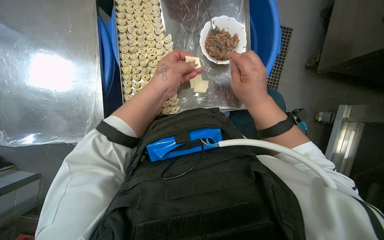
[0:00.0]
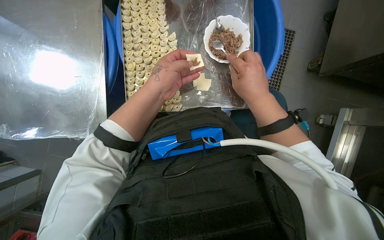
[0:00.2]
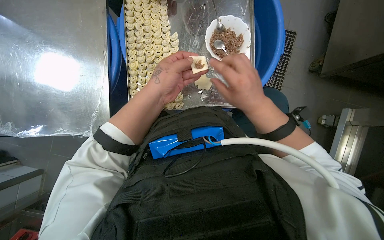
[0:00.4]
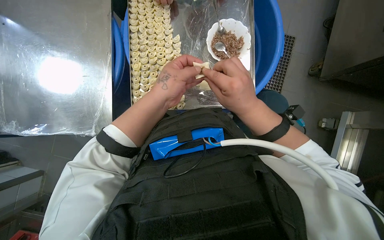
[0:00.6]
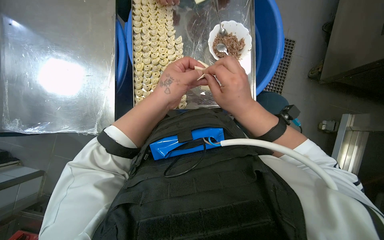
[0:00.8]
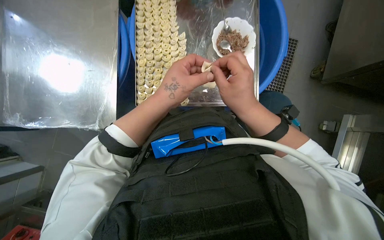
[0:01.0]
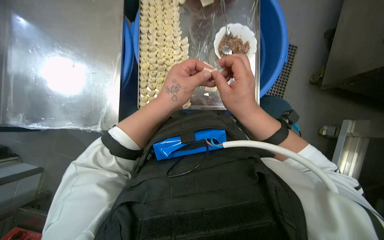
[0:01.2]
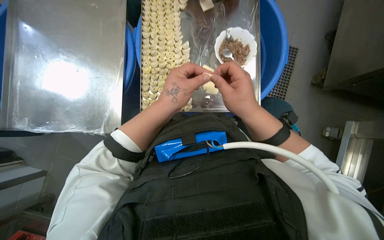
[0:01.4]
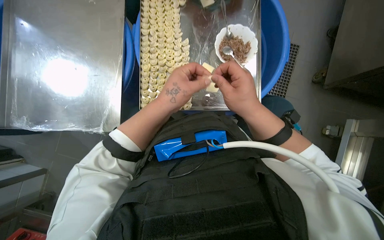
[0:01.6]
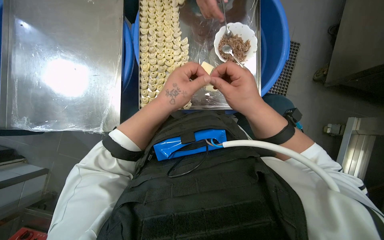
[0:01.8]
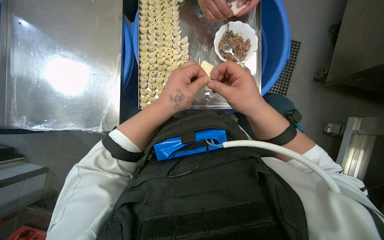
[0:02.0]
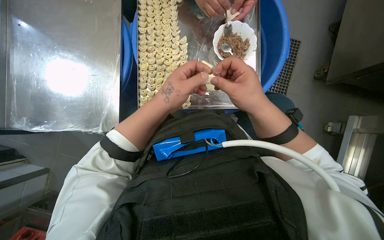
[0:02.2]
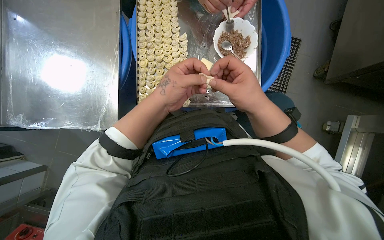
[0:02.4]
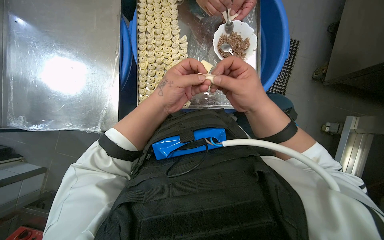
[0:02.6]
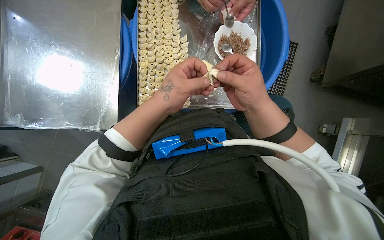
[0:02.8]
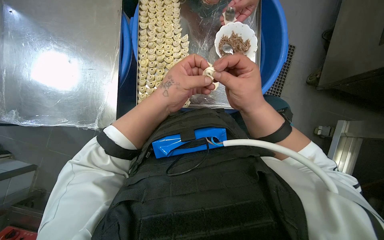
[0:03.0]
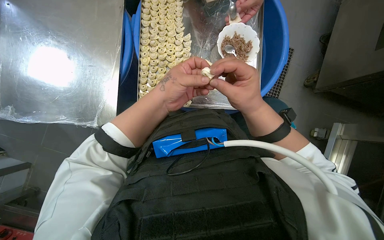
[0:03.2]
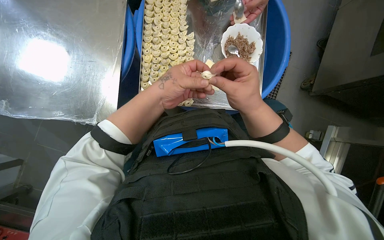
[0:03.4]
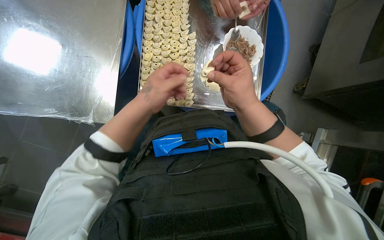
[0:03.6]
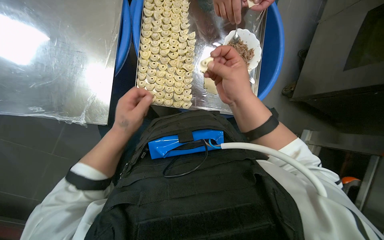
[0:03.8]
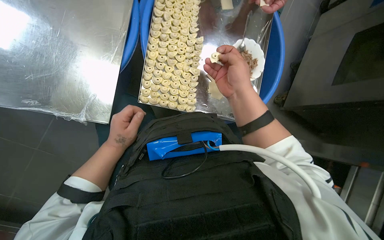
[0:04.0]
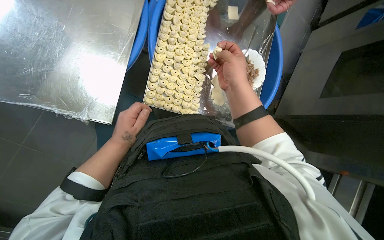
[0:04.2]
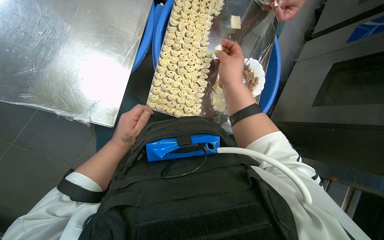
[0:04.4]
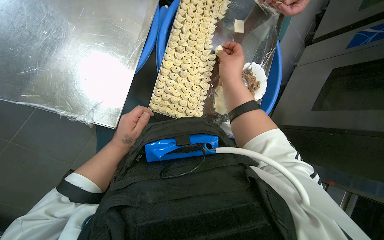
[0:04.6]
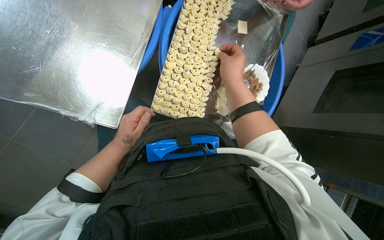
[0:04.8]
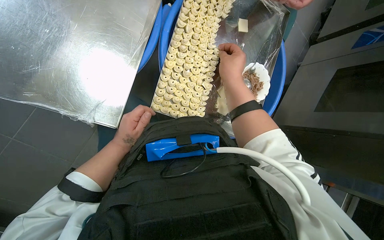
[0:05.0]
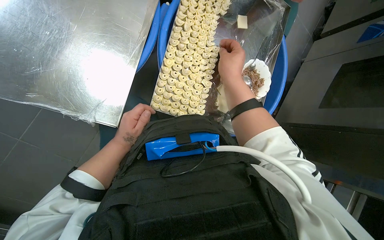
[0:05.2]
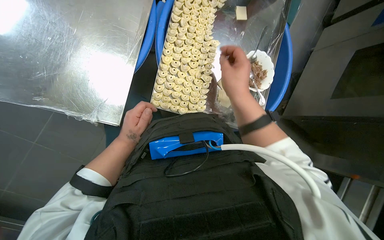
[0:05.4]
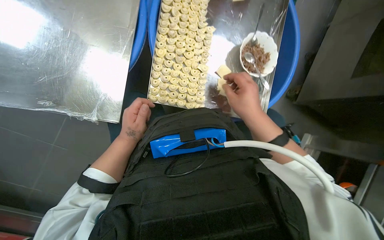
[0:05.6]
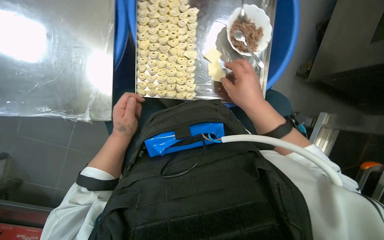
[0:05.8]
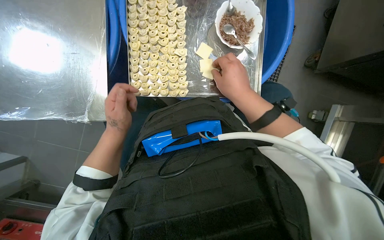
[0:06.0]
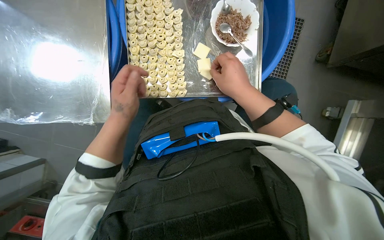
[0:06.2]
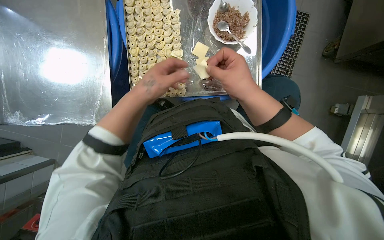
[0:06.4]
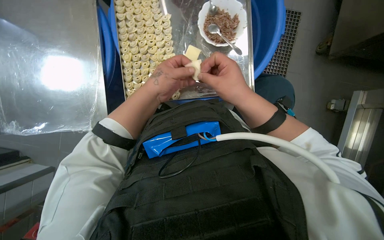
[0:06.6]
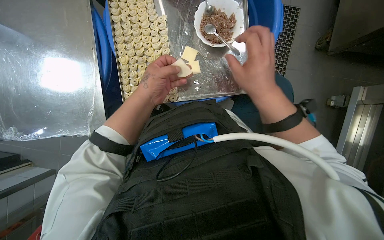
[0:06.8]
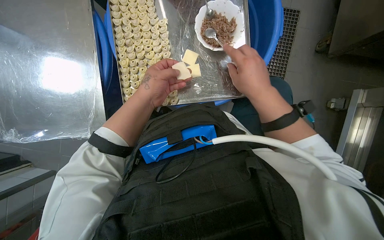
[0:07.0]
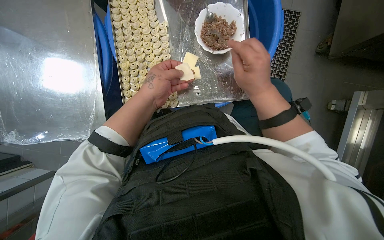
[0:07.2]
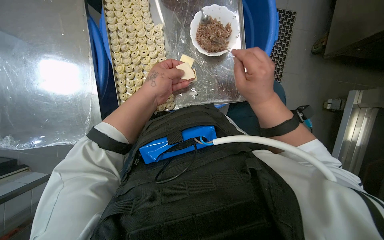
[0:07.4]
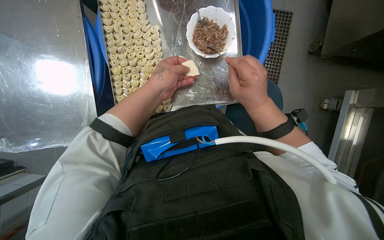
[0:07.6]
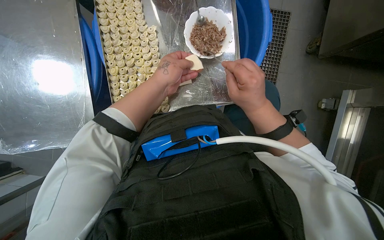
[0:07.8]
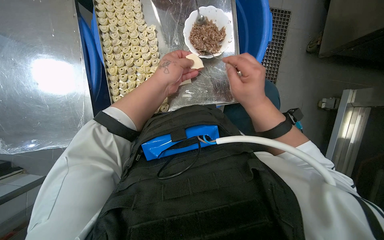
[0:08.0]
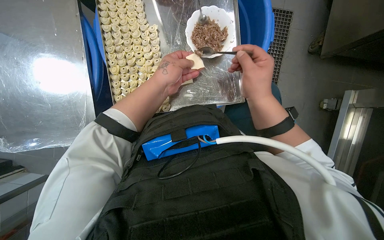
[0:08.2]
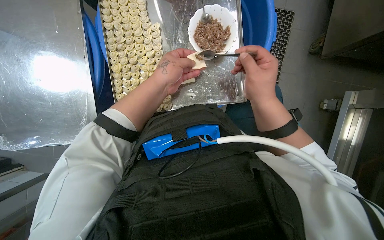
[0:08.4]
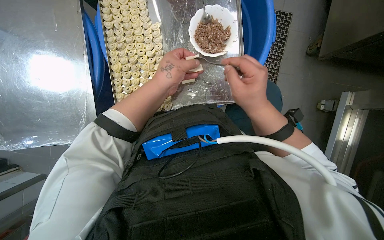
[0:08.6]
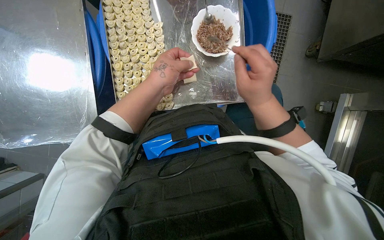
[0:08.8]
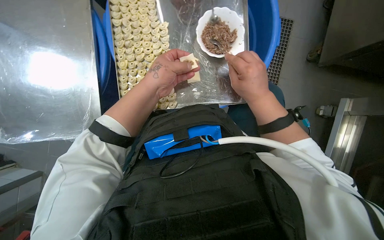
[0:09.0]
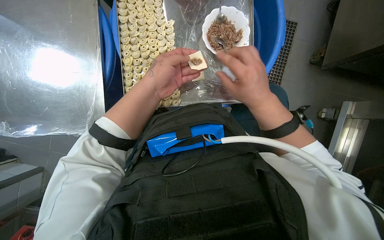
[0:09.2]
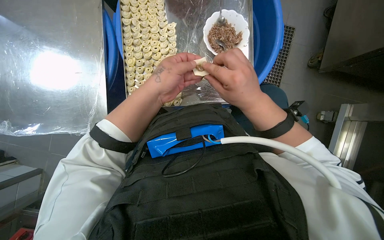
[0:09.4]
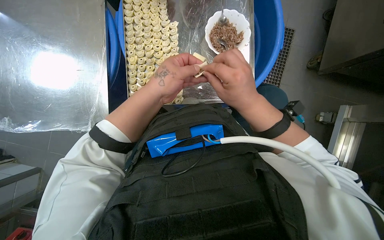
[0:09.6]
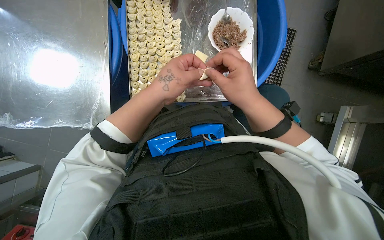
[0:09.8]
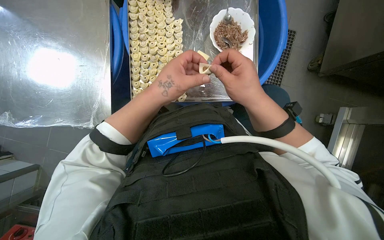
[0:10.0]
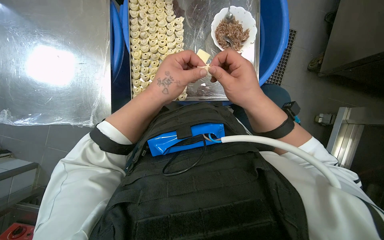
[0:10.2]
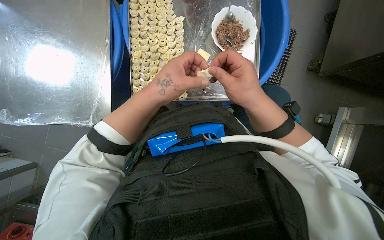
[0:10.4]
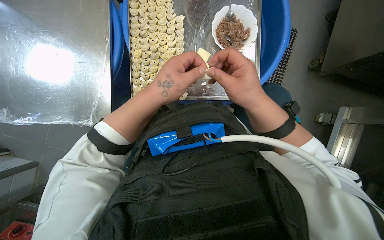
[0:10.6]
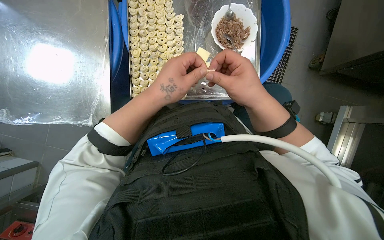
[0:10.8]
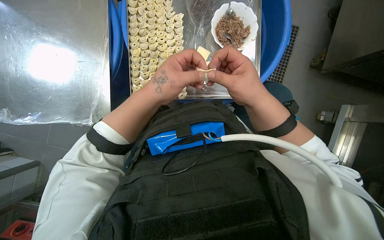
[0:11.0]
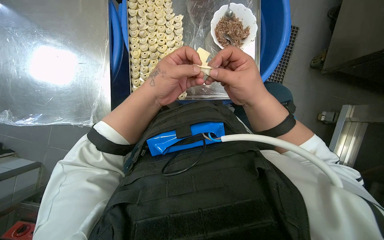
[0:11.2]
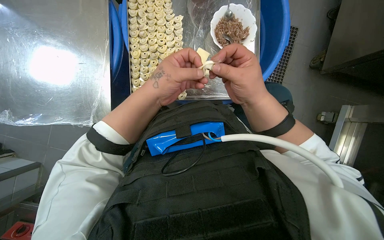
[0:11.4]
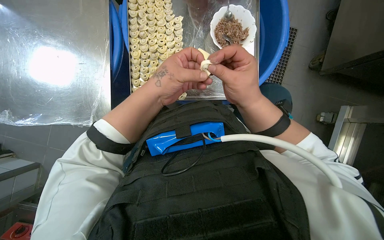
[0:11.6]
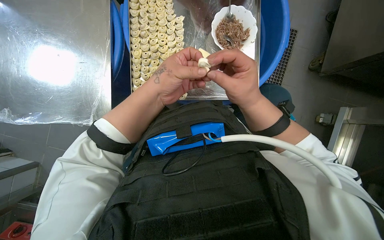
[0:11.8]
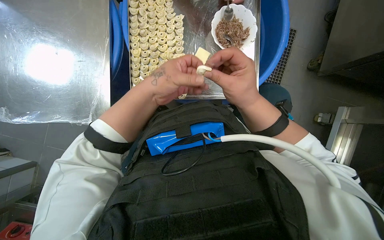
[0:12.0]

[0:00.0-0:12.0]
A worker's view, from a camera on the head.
Job: preparing food.
The whole recording: Filling dough pieces with meat. The worker continues to fill dough pieces with meat and shape them before placing them on a tray.
0:01.6 to 0:03.0: The hands work in one place, with small movements.
0:03.0 to 0:04.4: The left hand heads to the left and down the picture, covering roughly 15 cm. Meanwhile the right hand is displaced up the picture by roughly 15 cm.
0:04.4 to 0:06.0: The view pans to the left by about 20 degrees.
0:06.0 to 0:07.6: The left hand travels up the picture and to the right by roughly 25 cm.
0:07.6 to 0:09.0: The hands make small movements and keep their place.
0:10.4 to 0:12.0: The hands work in one place, with small movements.

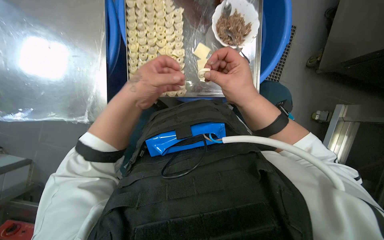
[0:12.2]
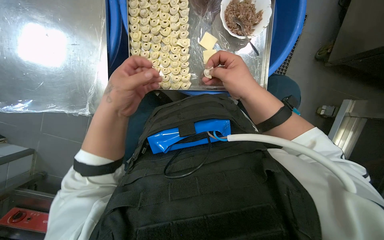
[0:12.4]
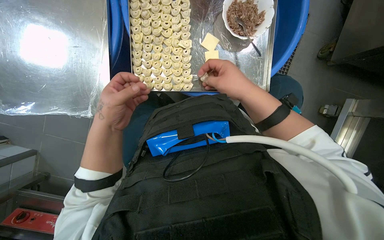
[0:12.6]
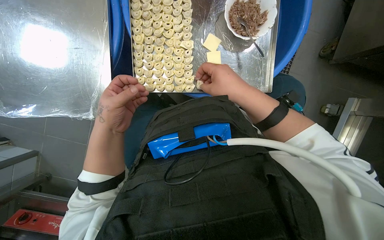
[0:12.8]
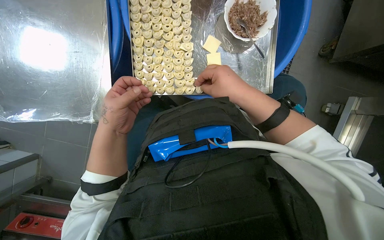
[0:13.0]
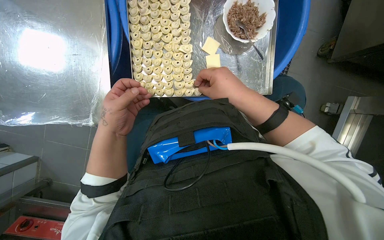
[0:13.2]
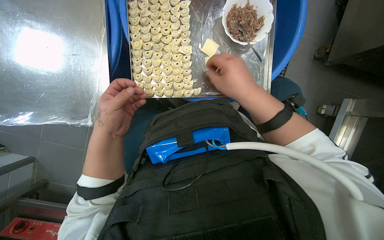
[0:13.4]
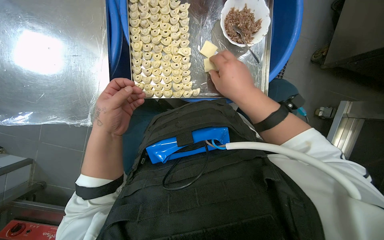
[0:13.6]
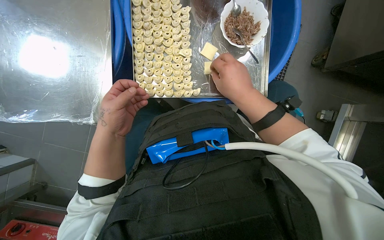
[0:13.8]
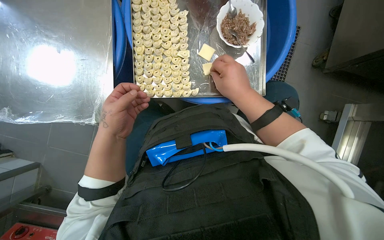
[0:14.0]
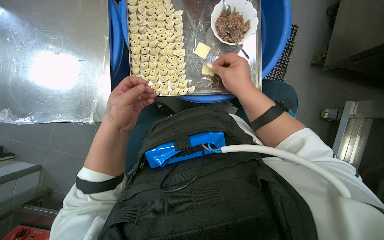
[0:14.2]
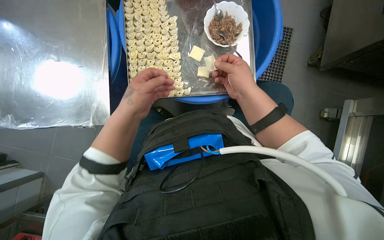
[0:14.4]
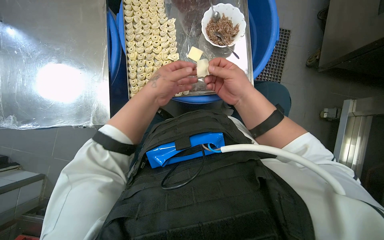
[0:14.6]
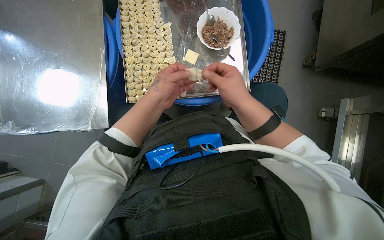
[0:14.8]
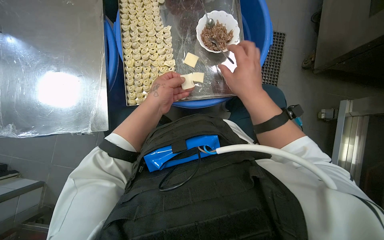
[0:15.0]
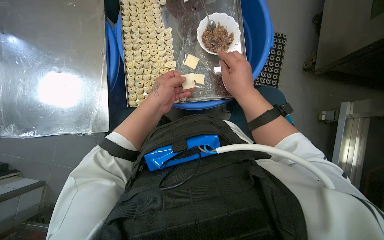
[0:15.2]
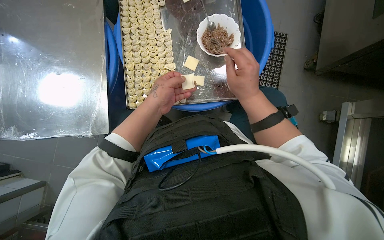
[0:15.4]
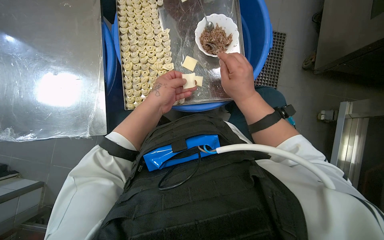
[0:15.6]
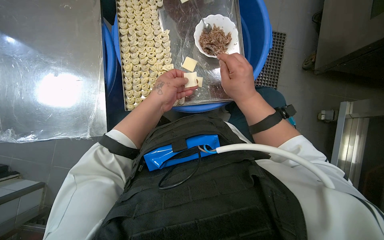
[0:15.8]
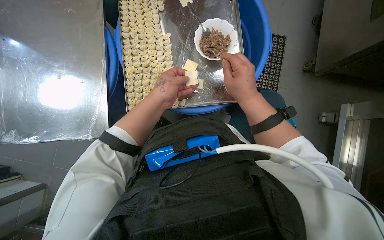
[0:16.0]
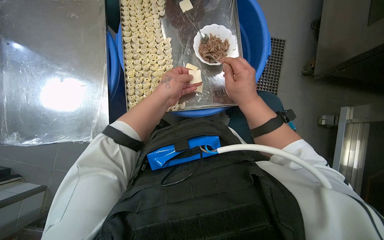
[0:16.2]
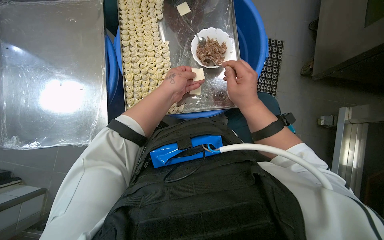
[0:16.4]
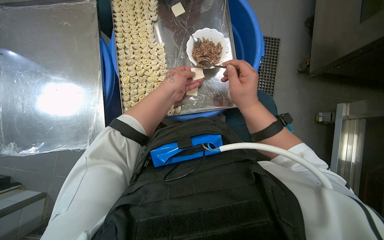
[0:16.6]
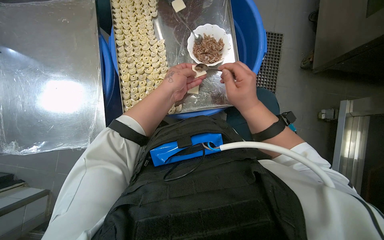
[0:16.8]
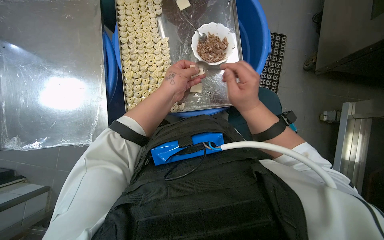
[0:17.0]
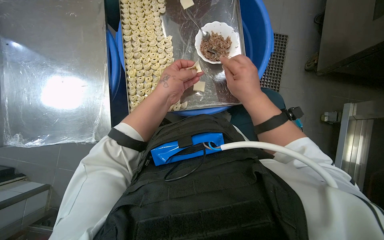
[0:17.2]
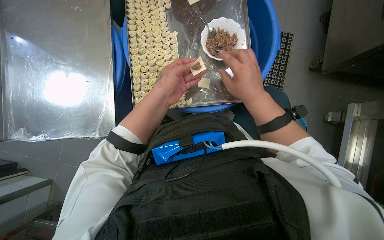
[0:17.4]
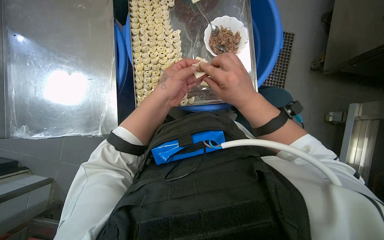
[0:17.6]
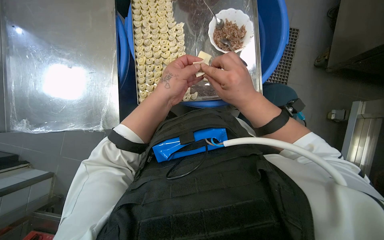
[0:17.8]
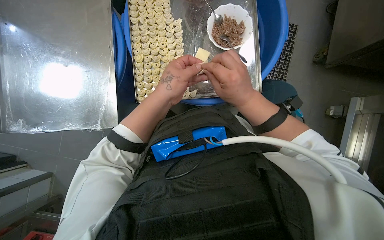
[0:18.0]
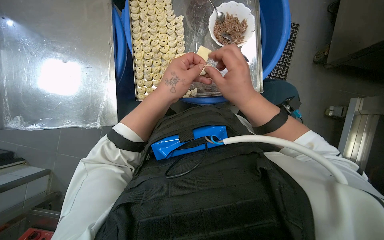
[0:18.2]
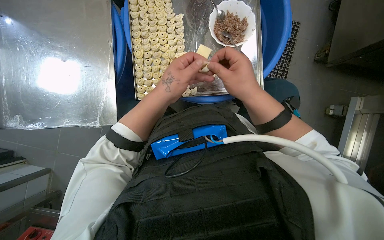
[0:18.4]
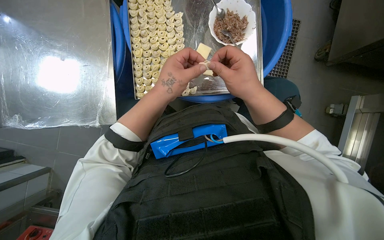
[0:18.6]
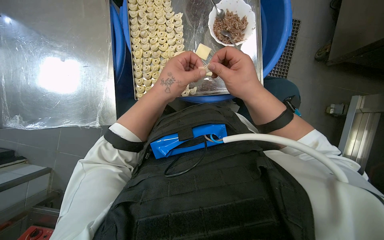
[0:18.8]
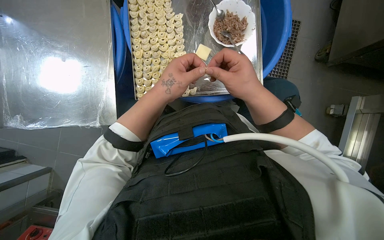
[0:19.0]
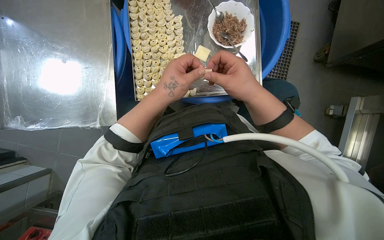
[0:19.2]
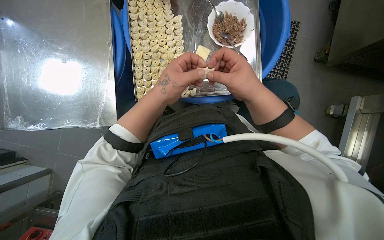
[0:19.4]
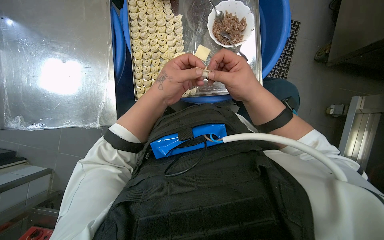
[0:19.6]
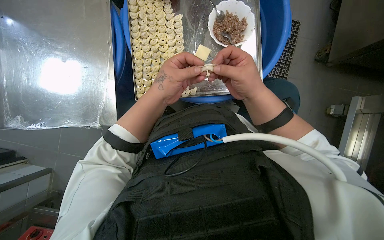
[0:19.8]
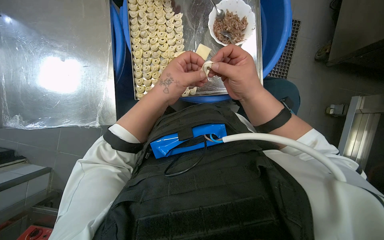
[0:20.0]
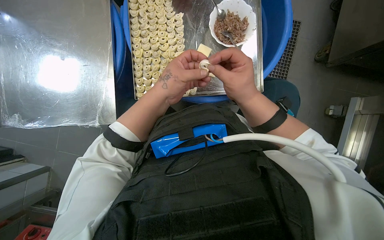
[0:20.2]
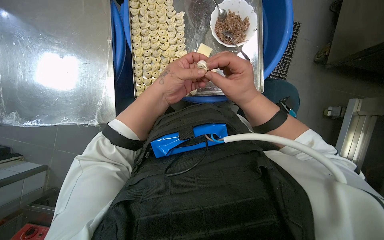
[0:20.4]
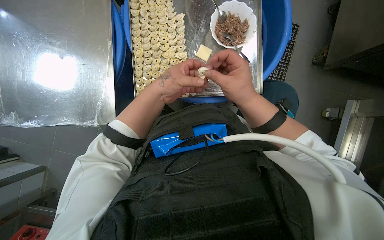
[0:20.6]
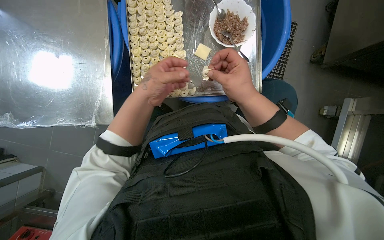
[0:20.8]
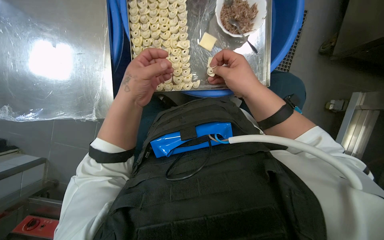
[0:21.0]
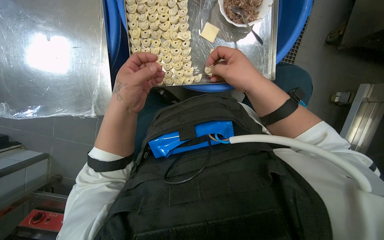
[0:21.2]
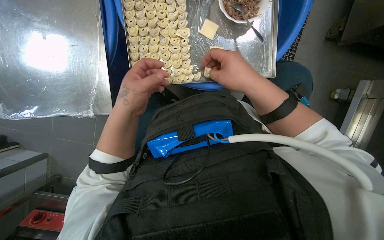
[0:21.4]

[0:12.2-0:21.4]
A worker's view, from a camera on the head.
Job: preparing food.
The whole recording: Filling dough pieces with meat. The worker continues to fill dough pieces with meat and shape them before placing them on a tray.
0:12.2 to 0:13.8: The left hand goes some 10 cm to the left.
0:13.8 to 0:15.2: The left hand travels to the right by about 10 cm.
0:15.2 to 0:16.8: The hands stay close to where they were, moving slightly.
0:18.4 to 0:19.8: The hands are busy where they are.
0:19.8 to 0:21.4: The left hand heads to the left, covering about 10 cm.
